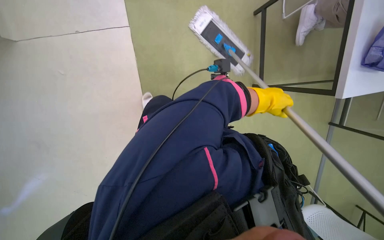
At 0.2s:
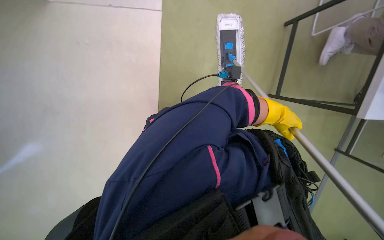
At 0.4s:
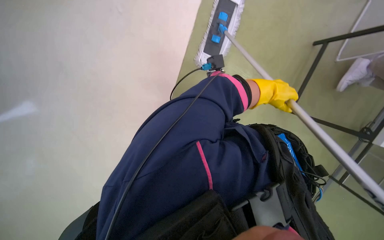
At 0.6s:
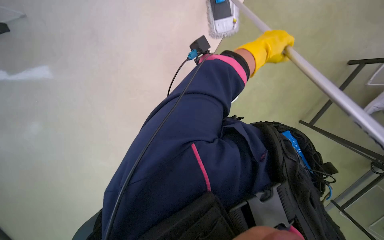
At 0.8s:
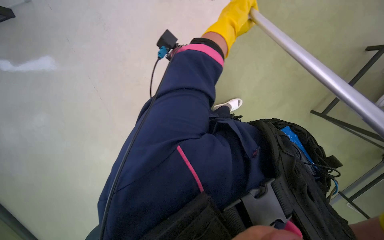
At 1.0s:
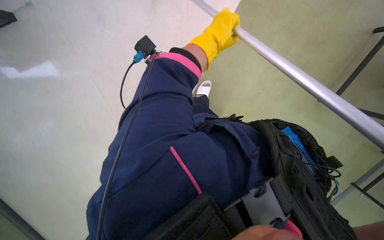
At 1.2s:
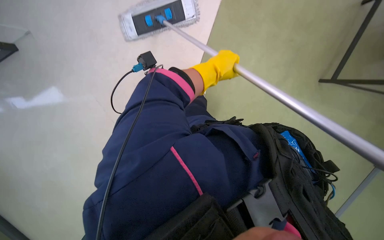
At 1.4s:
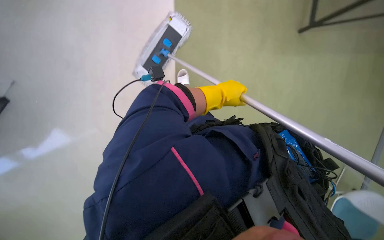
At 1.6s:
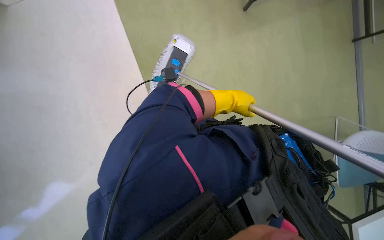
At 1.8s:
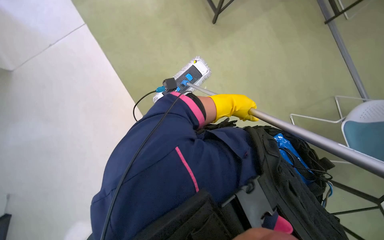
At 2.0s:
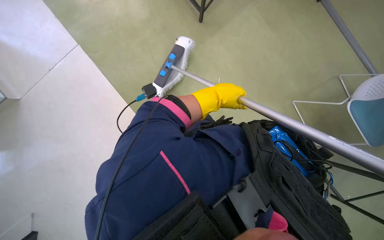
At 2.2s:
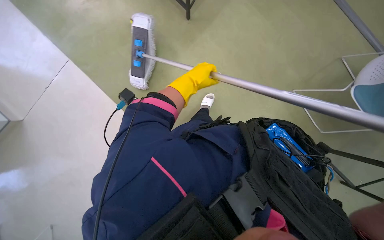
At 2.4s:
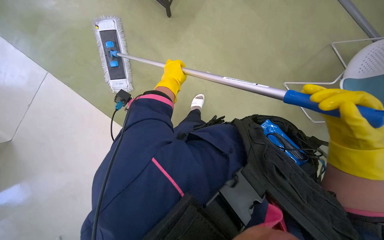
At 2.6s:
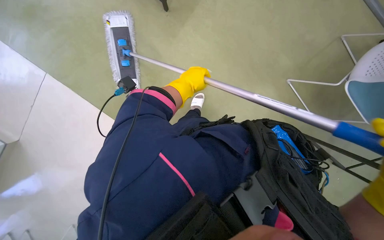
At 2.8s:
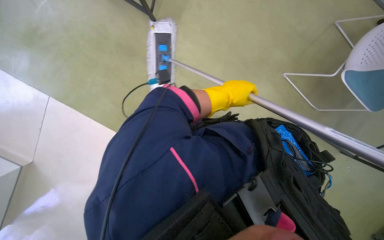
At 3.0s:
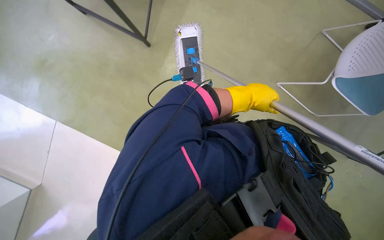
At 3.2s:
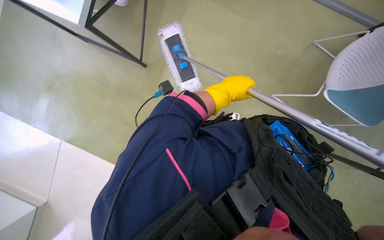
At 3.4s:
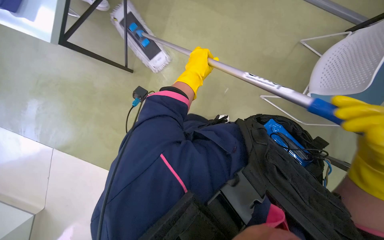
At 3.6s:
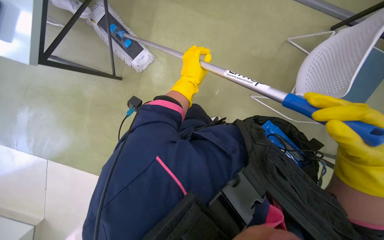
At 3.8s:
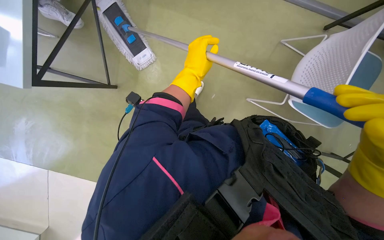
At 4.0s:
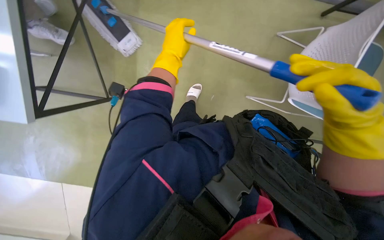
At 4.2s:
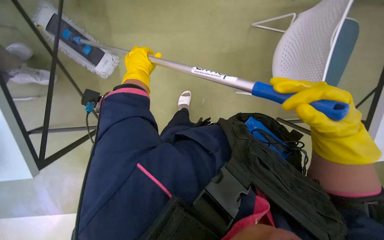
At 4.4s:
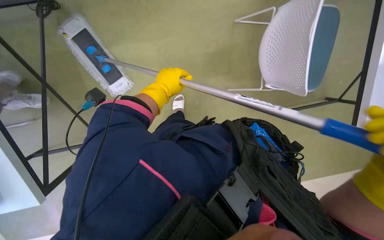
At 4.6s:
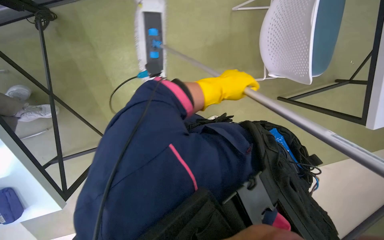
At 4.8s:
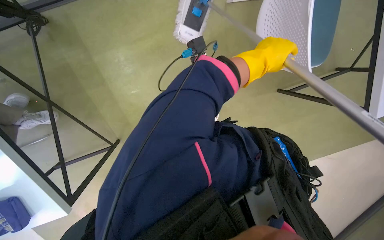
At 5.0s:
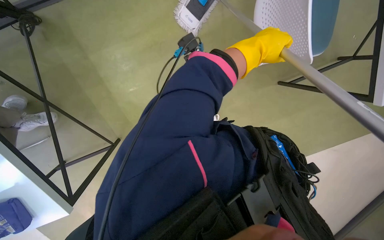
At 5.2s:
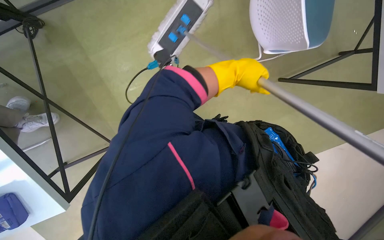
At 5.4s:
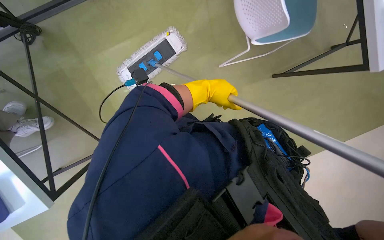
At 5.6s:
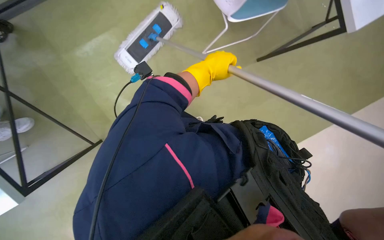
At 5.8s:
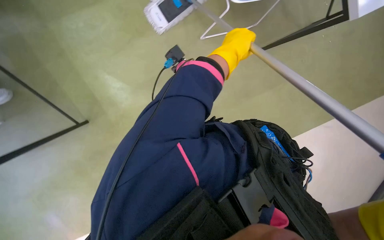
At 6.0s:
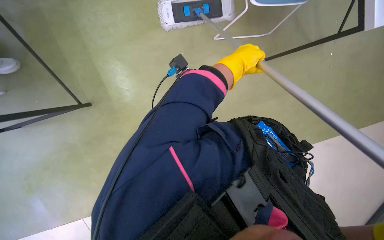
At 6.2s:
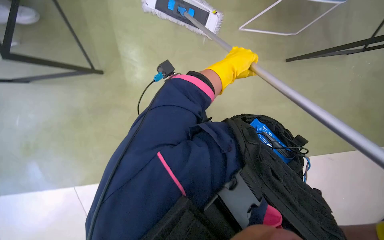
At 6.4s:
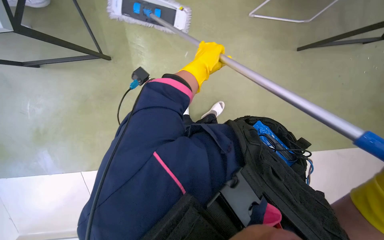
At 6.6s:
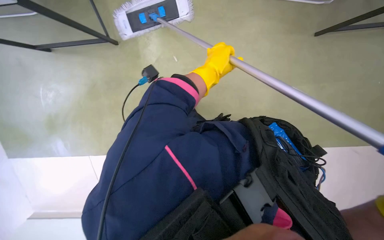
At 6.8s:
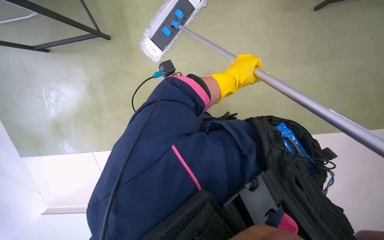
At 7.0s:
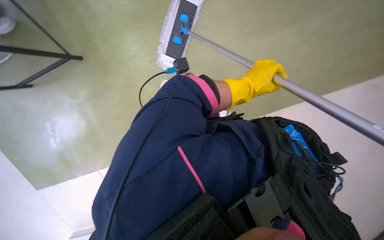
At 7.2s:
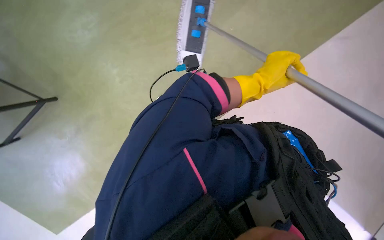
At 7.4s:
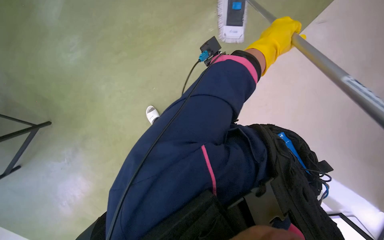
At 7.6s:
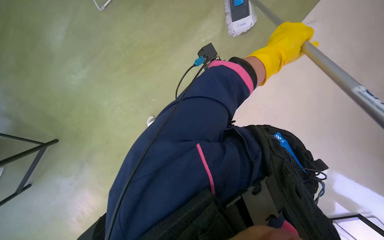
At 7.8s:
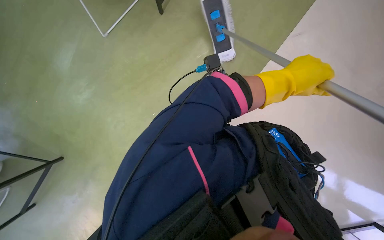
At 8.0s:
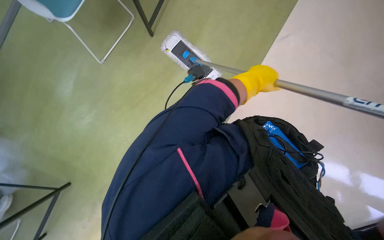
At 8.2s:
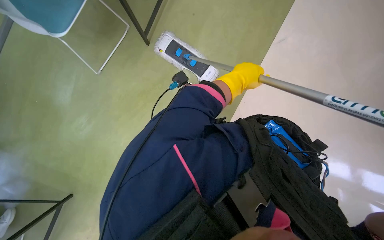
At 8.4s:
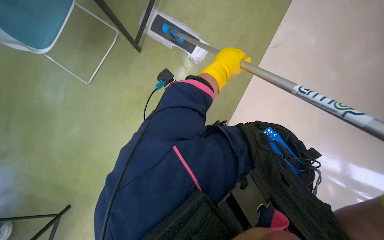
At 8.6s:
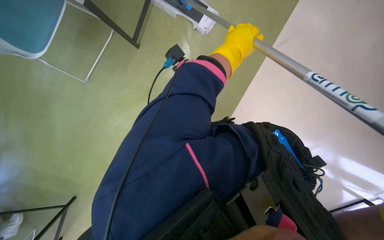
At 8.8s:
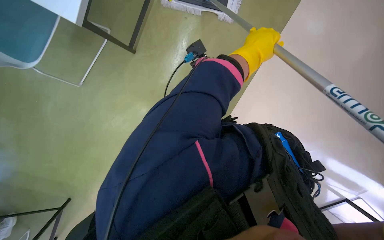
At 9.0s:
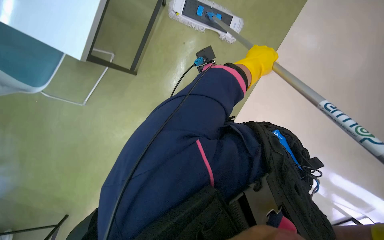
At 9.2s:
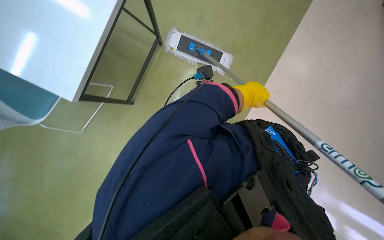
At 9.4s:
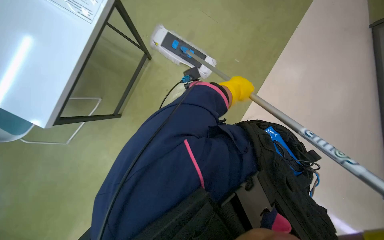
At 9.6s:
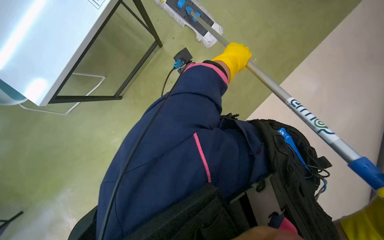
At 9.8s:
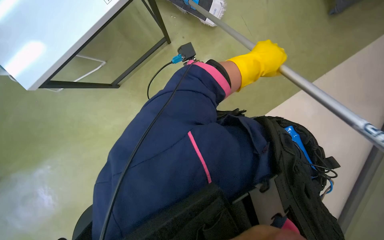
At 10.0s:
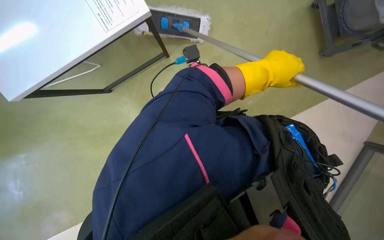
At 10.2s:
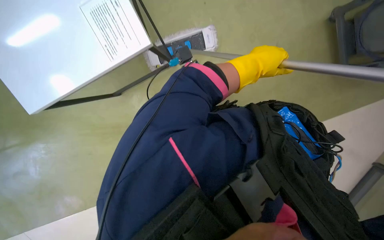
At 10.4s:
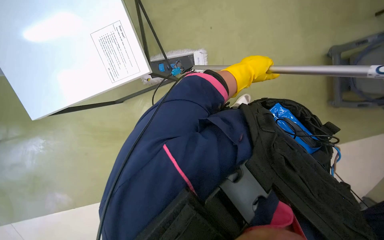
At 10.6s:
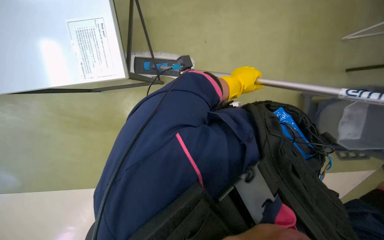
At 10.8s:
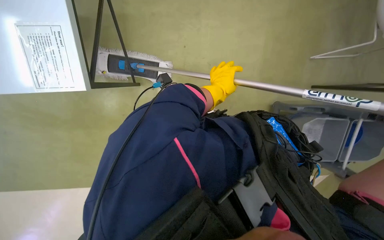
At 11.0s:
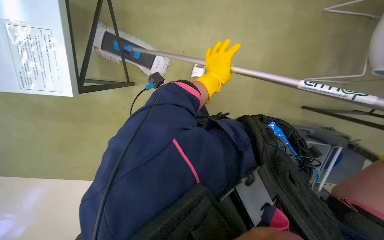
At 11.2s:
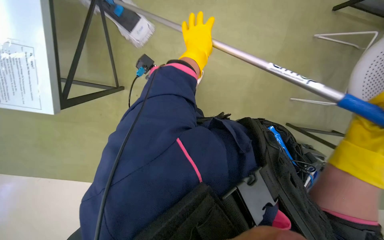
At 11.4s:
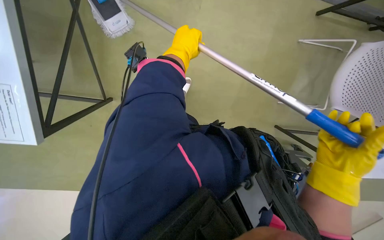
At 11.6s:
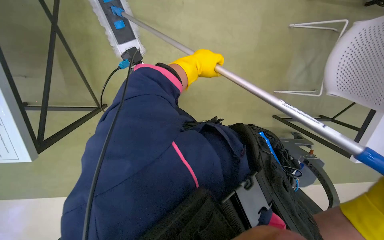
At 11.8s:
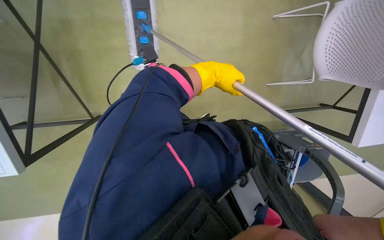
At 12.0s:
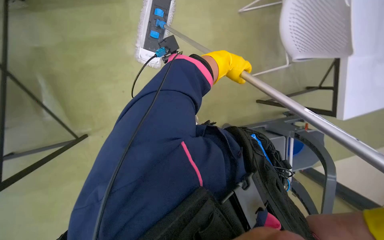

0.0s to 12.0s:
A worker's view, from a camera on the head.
Job: mopping floor.
The whole recording: Mopping office floor. The worker mops the office floor with a flat mop, periodically wringing it in a bucket.
0.0s to 1.6s: The right hand shifts approximately 25 cm to the left.
1.6s to 3.0s: The right hand travels nearer to the camera by about 10 cm, and travels to the left and back again, roughly 15 cm each way.
3.0s to 4.4s: The right hand goes about 15 cm to the left.
4.4s to 6.0s: The right hand moves left and right over roughly 25 cm, changing direction 2 times.
9.0s to 10.4s: The wearer looks roughly 20 degrees further upward. The right hand travels farther from the camera and back again, approximately 5 cm each way.
10.4s to 12.0s: The right hand moves roughly 20 cm to the left and comes back.

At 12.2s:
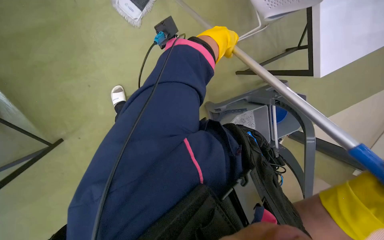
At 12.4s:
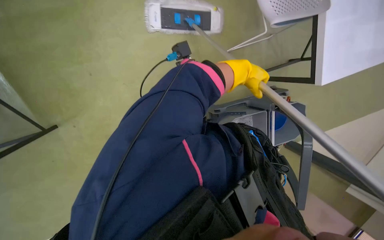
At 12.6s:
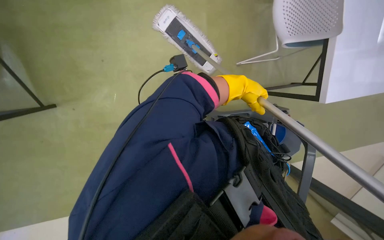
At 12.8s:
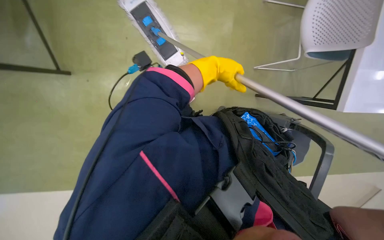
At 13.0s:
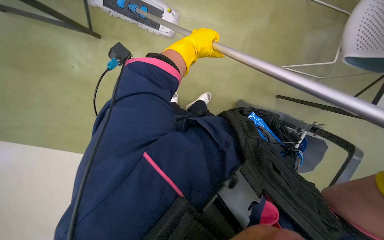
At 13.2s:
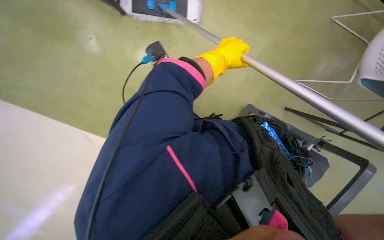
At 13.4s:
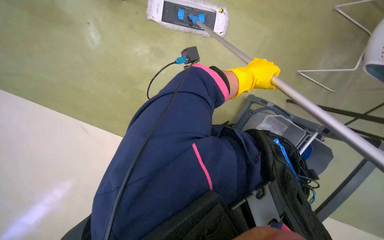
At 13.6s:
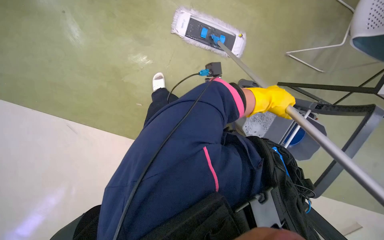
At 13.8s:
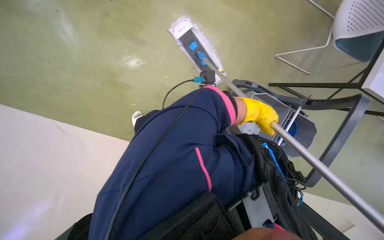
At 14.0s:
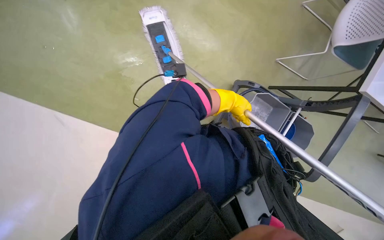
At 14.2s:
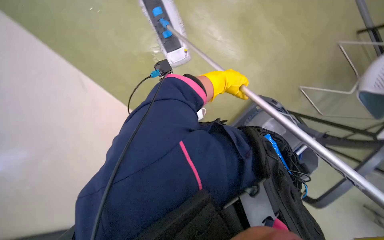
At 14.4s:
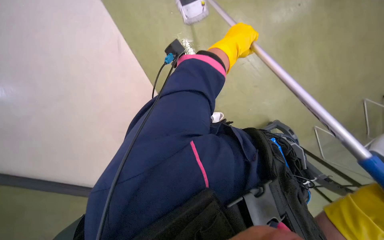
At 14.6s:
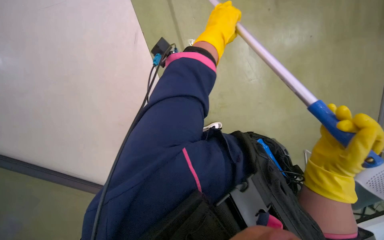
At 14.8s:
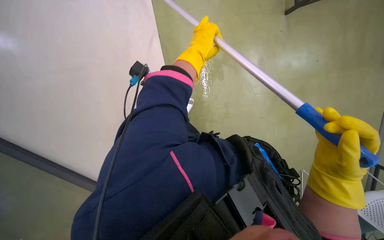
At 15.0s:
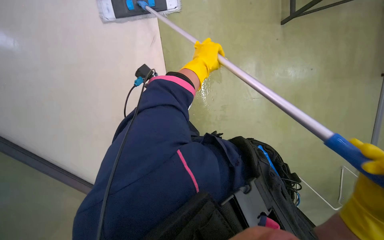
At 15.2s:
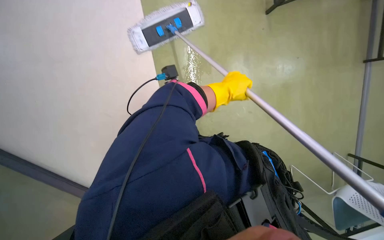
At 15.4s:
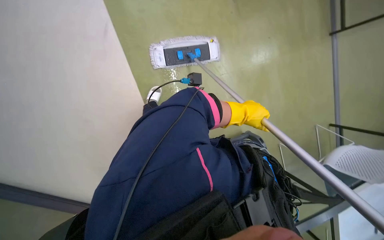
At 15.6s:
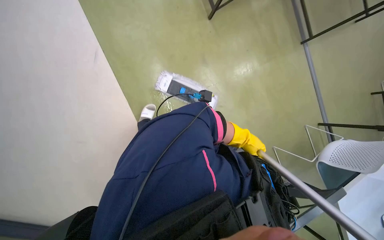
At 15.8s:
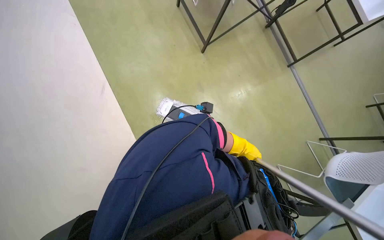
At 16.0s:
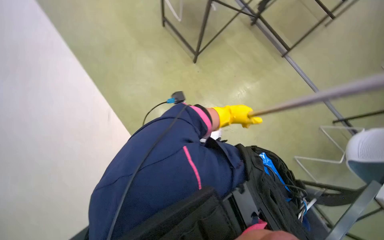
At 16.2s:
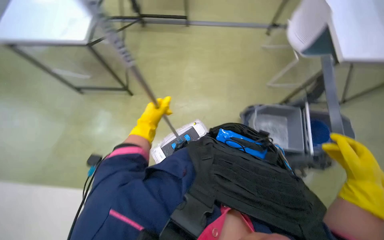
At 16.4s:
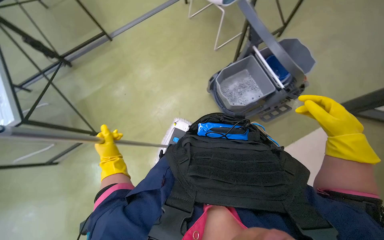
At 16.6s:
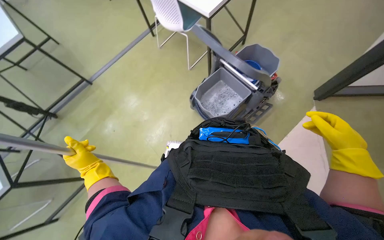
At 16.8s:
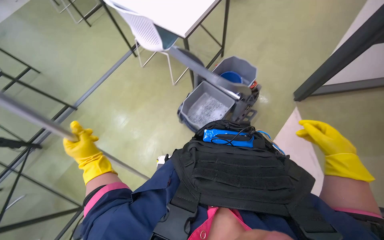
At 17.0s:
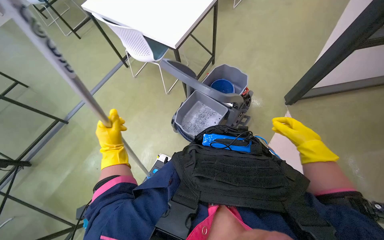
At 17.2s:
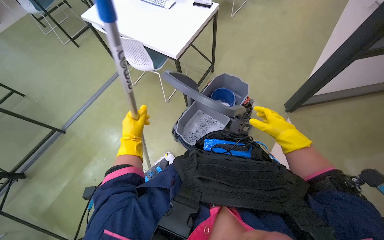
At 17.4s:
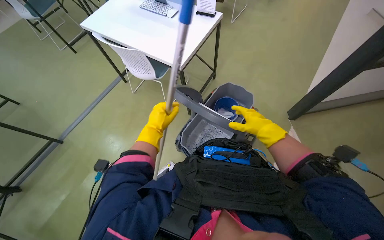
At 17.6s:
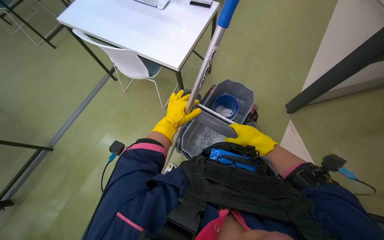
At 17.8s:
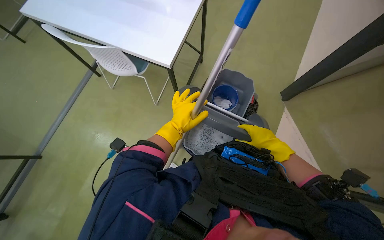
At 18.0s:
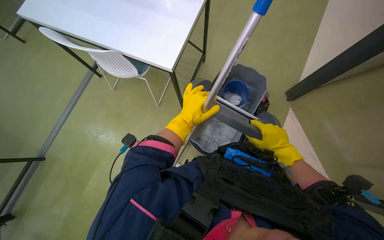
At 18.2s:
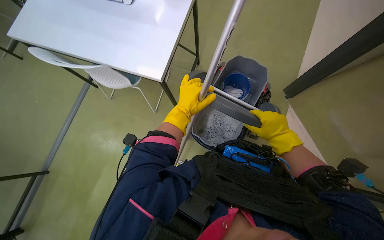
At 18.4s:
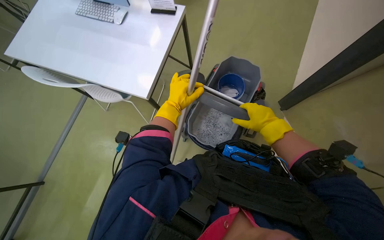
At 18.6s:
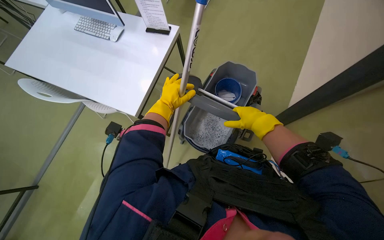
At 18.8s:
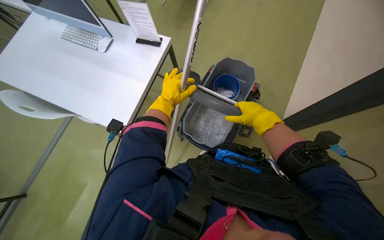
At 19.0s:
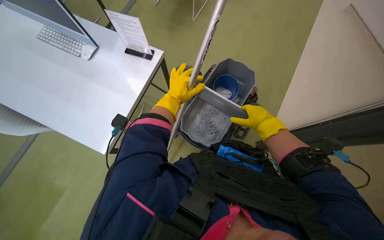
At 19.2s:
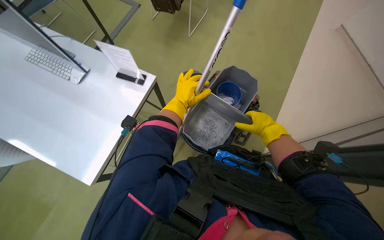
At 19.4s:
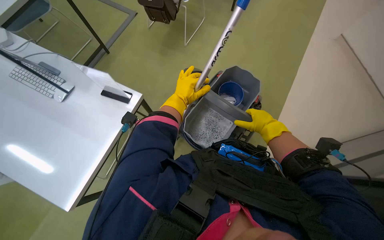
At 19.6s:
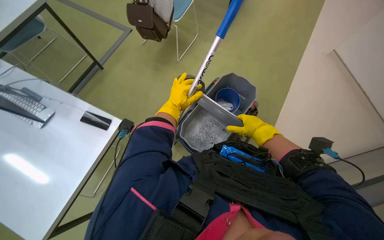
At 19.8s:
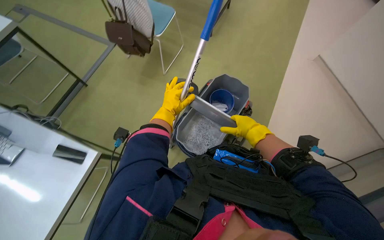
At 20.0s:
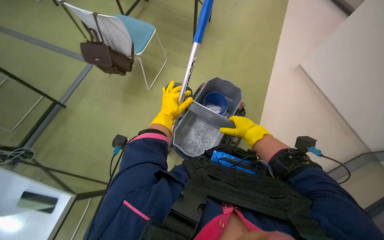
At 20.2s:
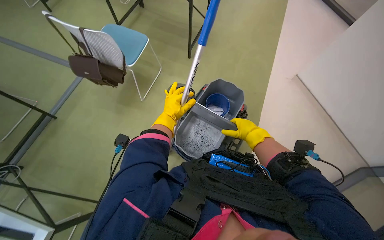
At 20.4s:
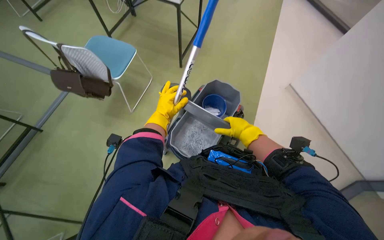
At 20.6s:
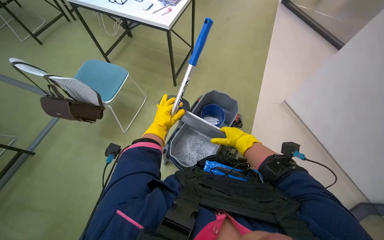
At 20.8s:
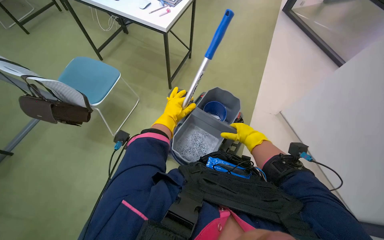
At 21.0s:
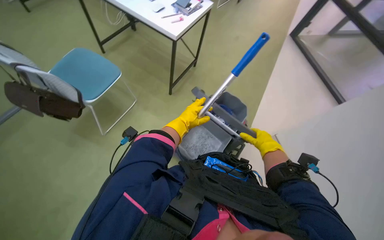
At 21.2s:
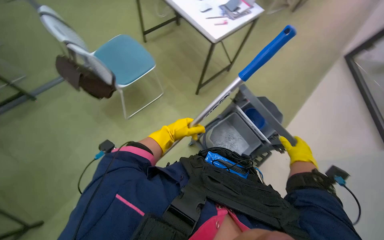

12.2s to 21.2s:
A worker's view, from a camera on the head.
Job: mopping floor.
The whole recording: Mopping office floor. The worker mops the office floor with a flat mop, periodically wringing it in a bucket.
13.8s to 15.2s: The right hand moves to the left, approximately 15 cm, and reaches approximately 20 cm up the picture, then returns.
15.2s to 16.6s: The view tips upward by approximately 30 degrees. Everything in view rotates approximately 80 degrees counterclockwise.
16.6s to 18.2s: The head turns to the right by some 30 degrees. The right hand moves up the picture and to the right, some 50 cm.
18.2s to 19.8s: The right hand shifts roughly 10 cm farther from the camera.
19.8s to 21.2s: The view tips upward by approximately 20 degrees. The right hand travels farther from the camera and back again, about 10 cm each way.
